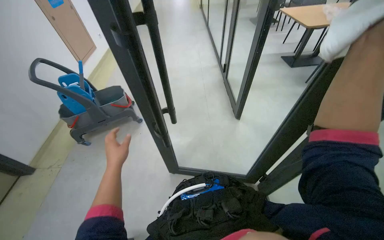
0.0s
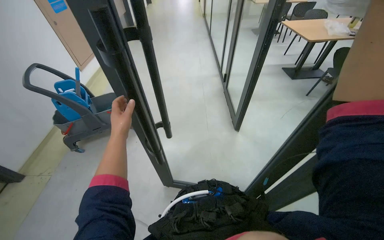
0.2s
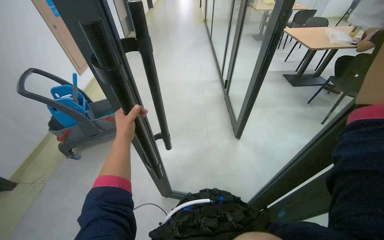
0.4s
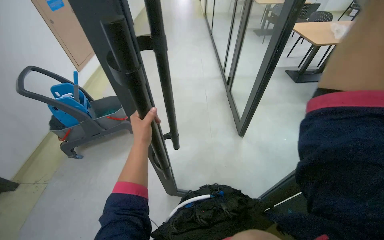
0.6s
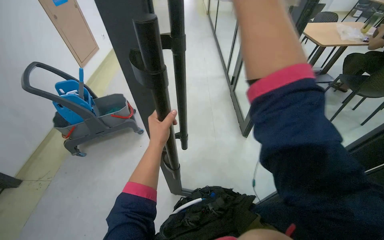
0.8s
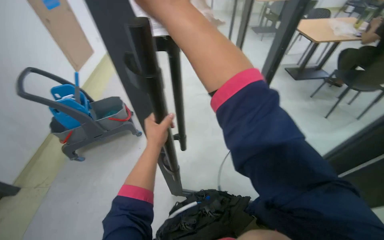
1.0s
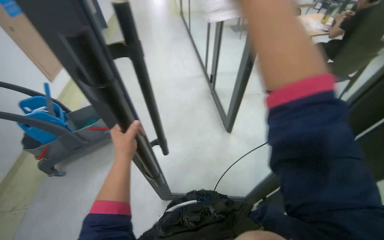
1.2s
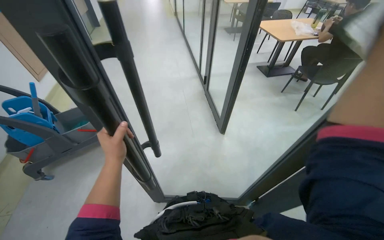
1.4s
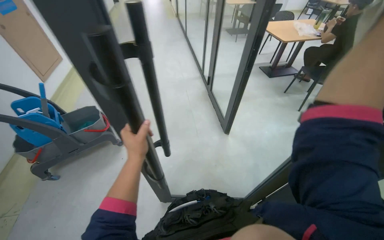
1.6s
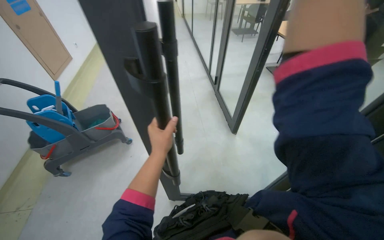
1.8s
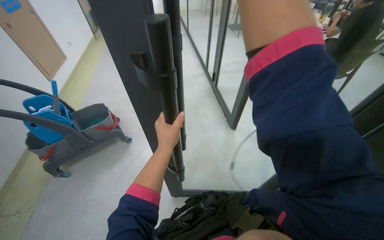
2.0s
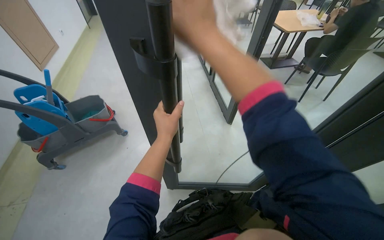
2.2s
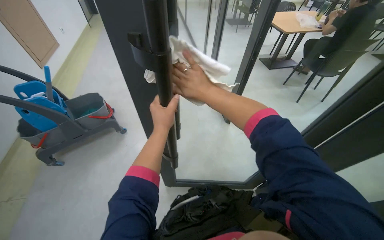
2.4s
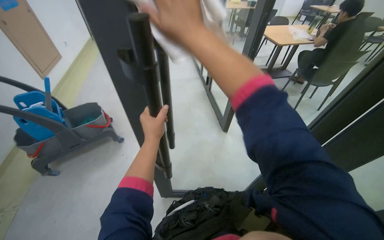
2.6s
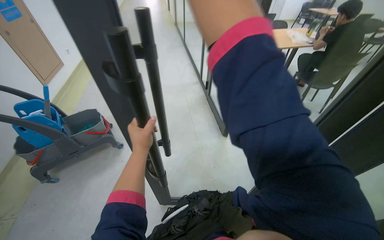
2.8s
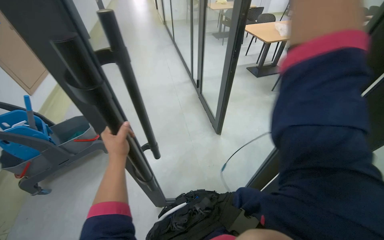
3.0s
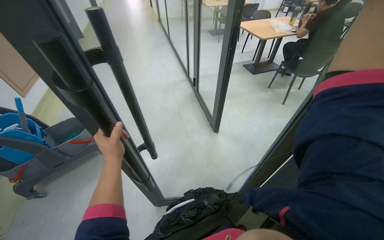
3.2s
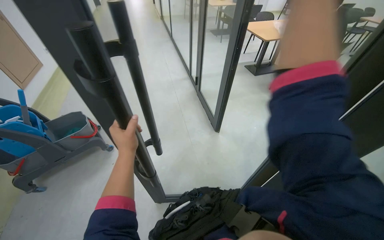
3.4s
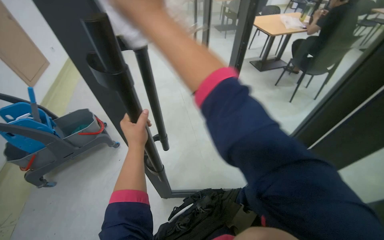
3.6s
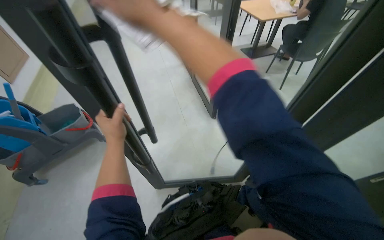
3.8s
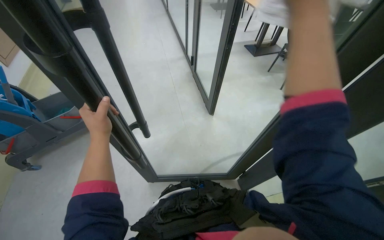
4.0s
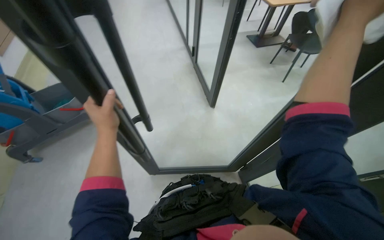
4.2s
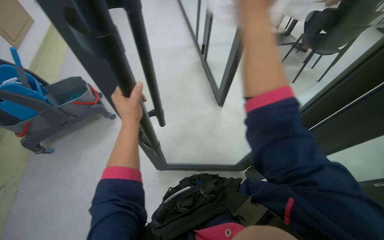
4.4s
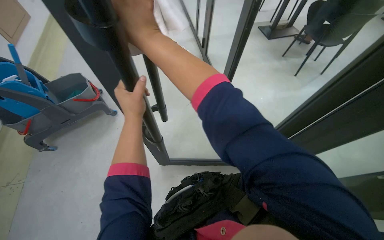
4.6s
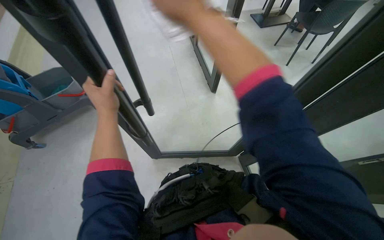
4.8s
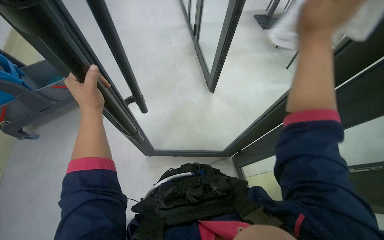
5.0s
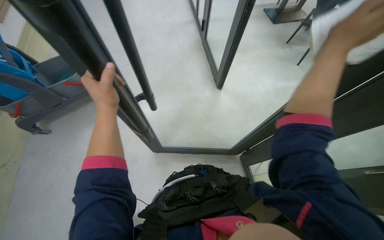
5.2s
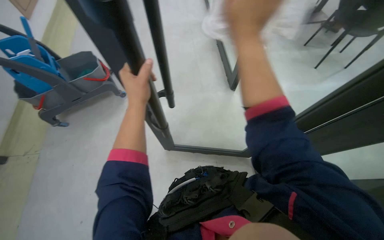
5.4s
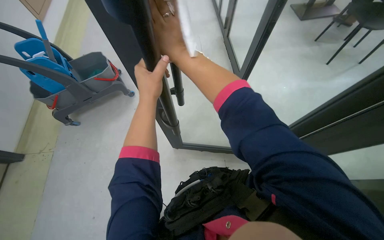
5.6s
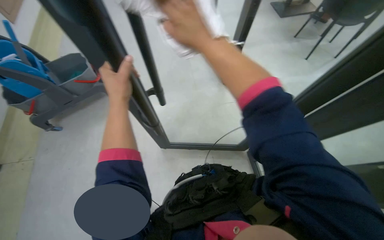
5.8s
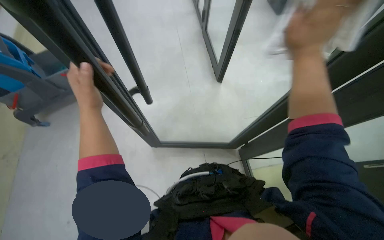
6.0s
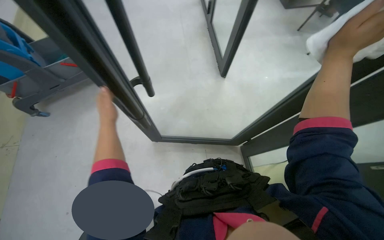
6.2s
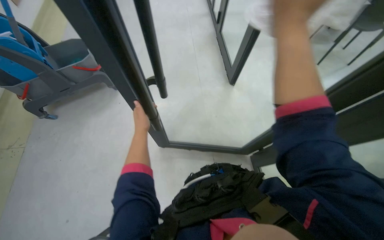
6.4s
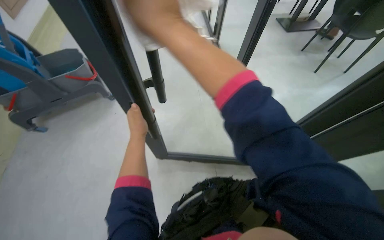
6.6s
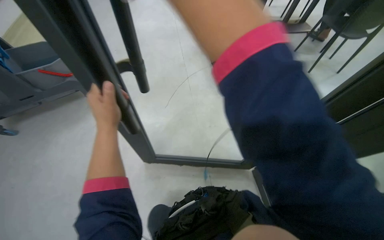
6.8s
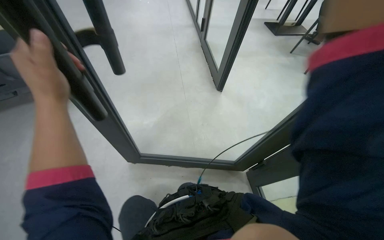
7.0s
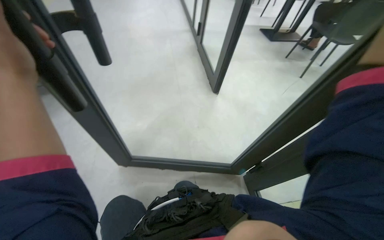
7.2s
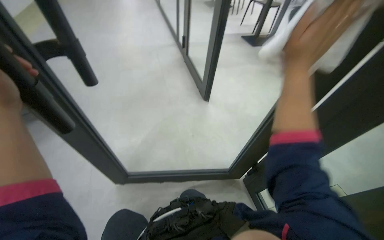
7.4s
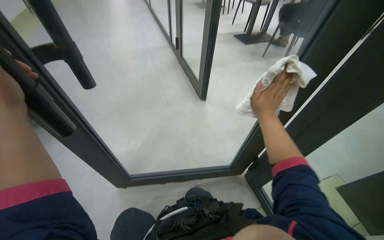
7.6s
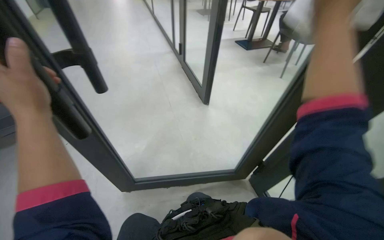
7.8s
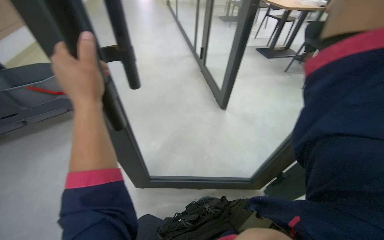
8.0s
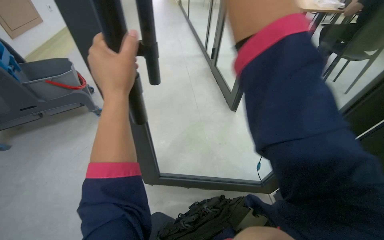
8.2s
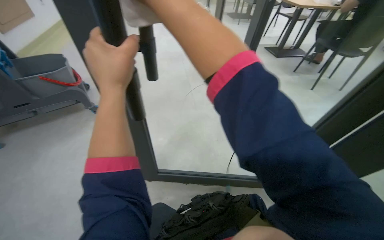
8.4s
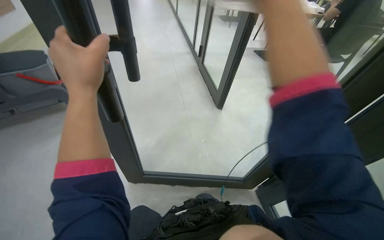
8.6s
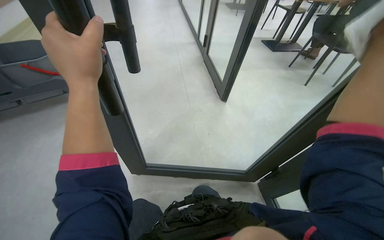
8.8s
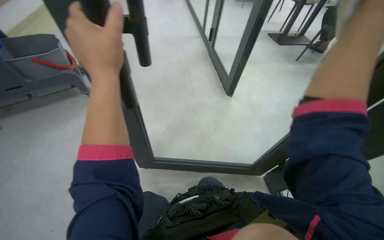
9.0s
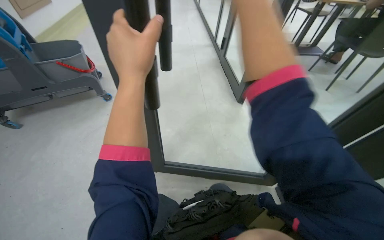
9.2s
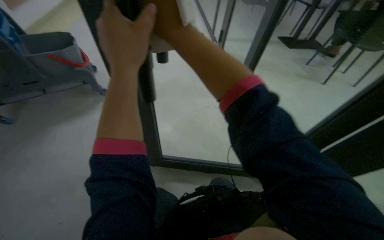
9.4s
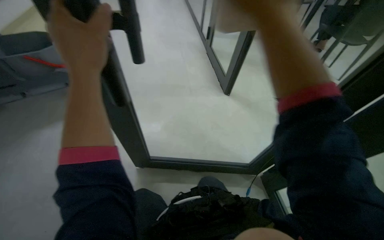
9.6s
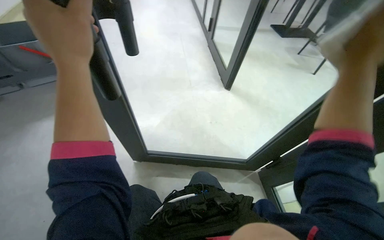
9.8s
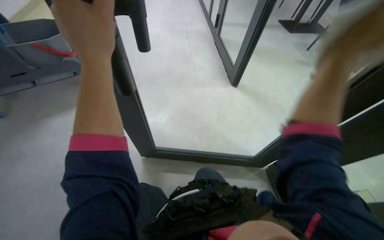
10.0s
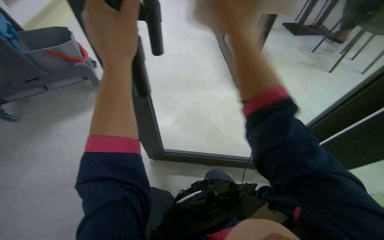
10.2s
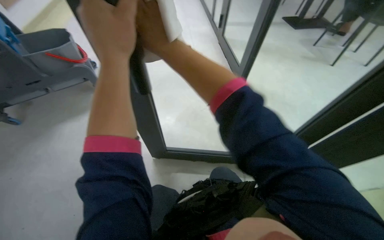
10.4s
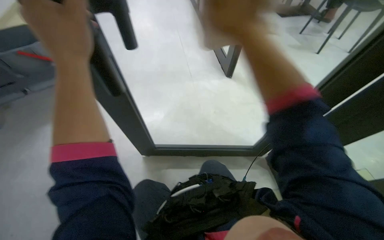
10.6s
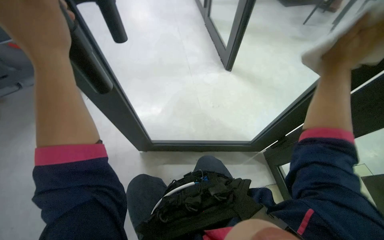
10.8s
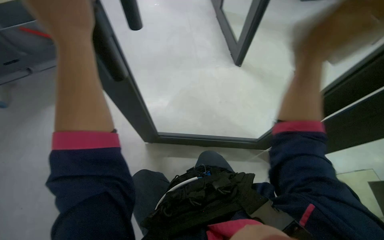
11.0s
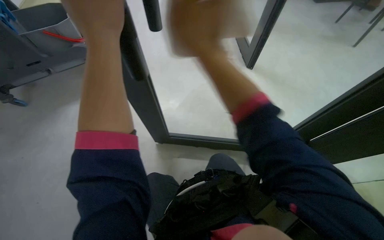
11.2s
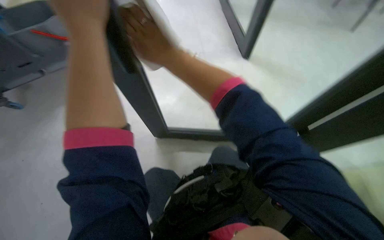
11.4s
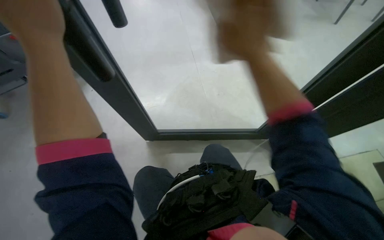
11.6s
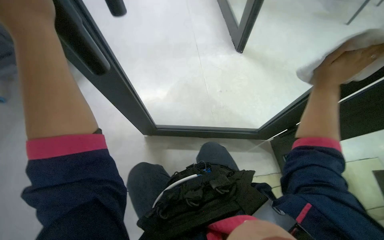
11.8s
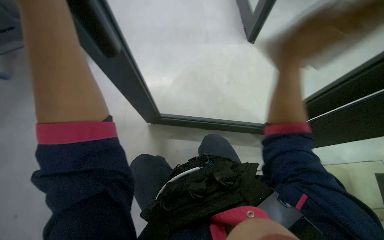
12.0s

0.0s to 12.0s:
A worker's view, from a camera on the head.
Job: wiping surfaces.
The whole recording: Wiping glass partition. The worker sprays and wipes the glass partition with a cloth.
10.4s to 12.0s: The camera pitches downward, by roughly 15 degrees.

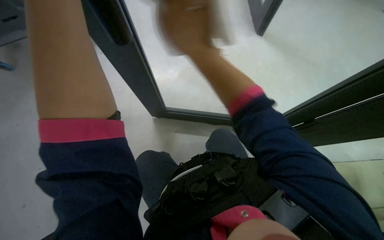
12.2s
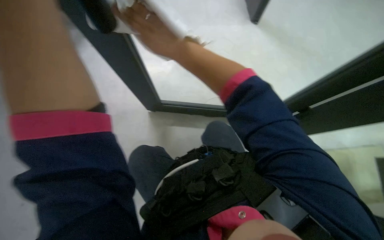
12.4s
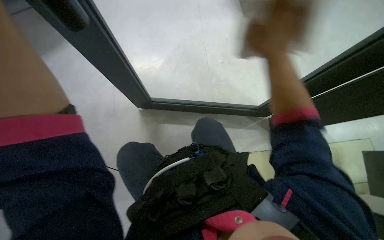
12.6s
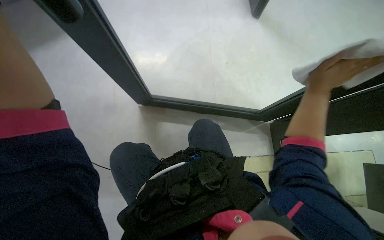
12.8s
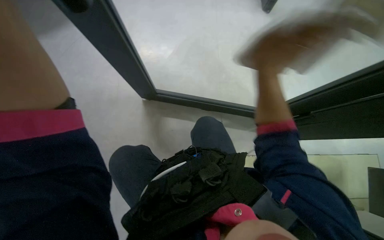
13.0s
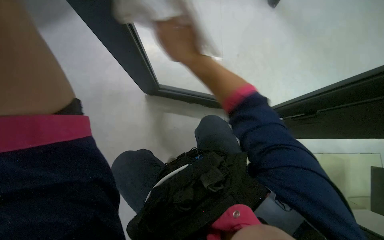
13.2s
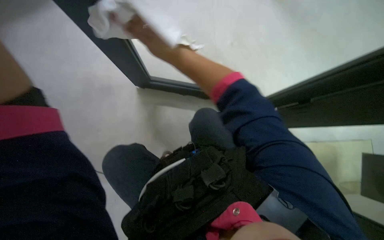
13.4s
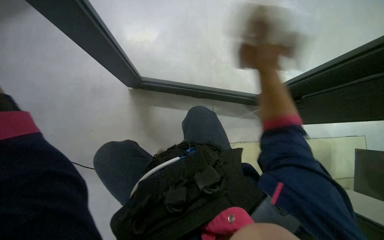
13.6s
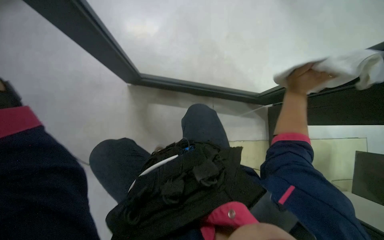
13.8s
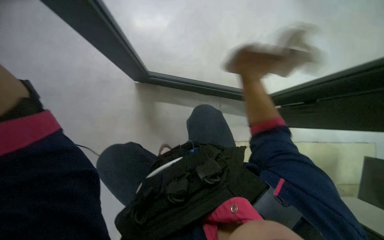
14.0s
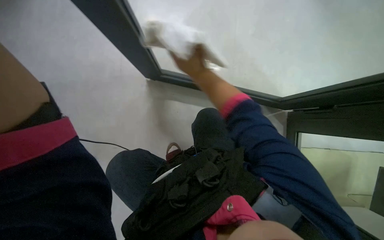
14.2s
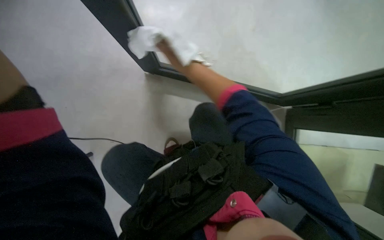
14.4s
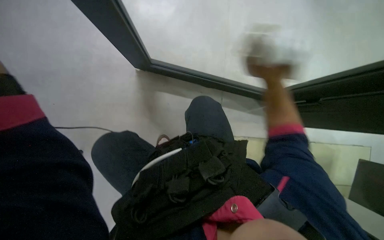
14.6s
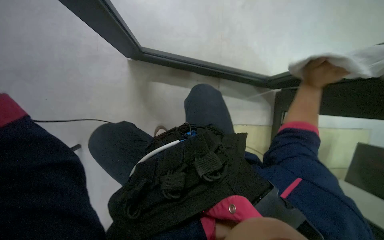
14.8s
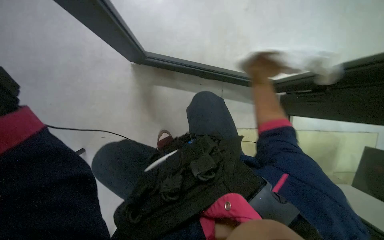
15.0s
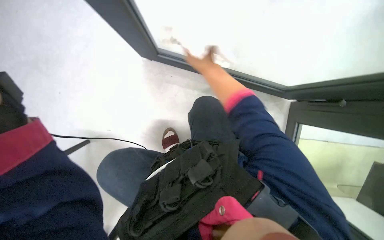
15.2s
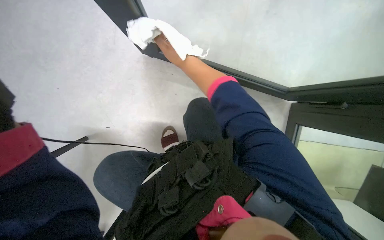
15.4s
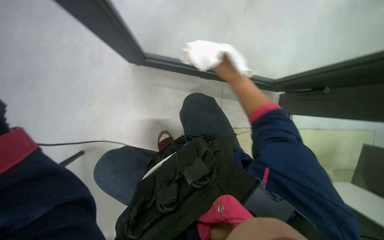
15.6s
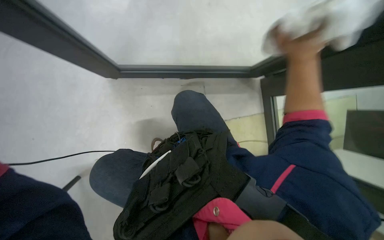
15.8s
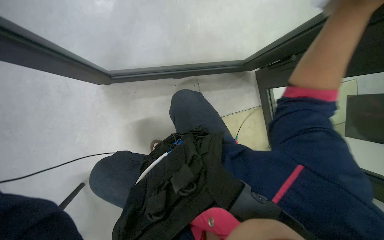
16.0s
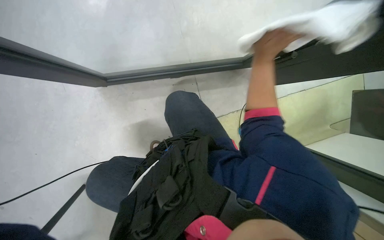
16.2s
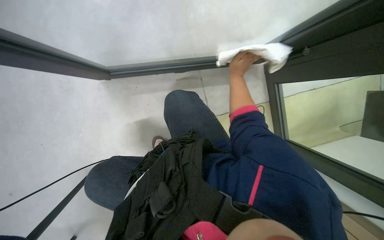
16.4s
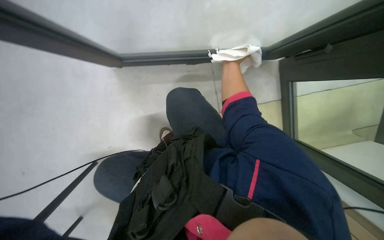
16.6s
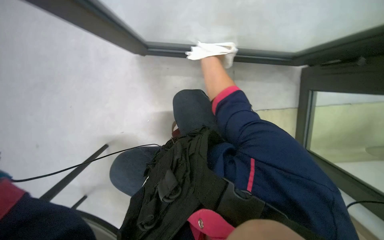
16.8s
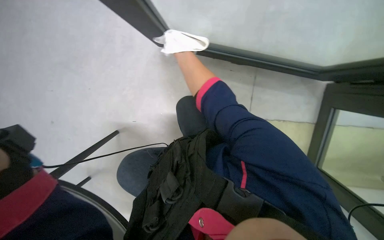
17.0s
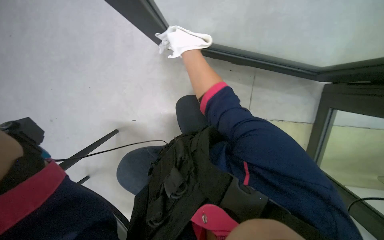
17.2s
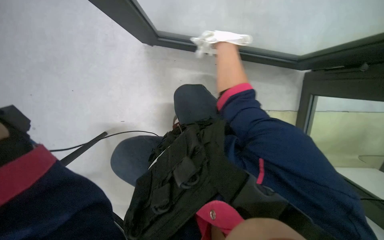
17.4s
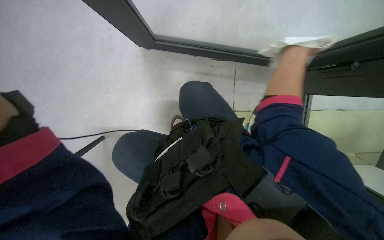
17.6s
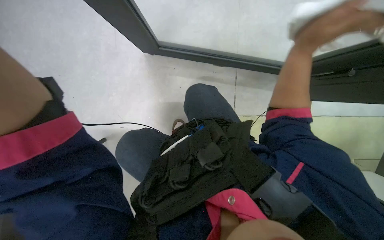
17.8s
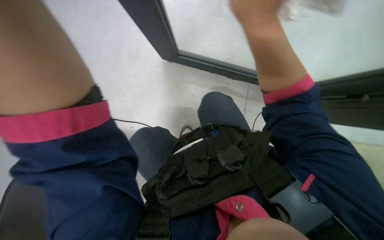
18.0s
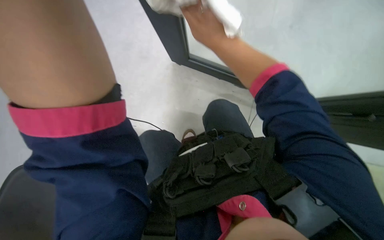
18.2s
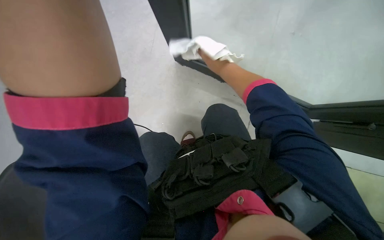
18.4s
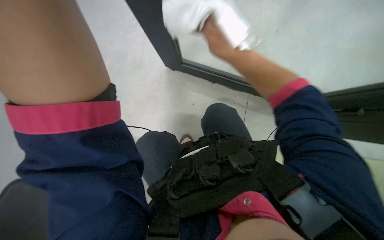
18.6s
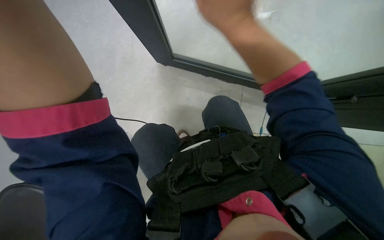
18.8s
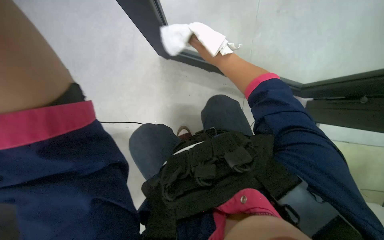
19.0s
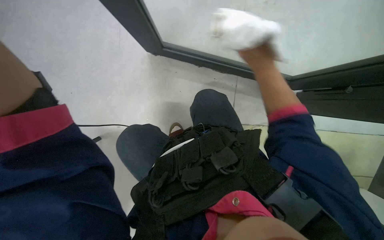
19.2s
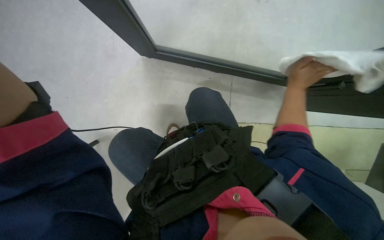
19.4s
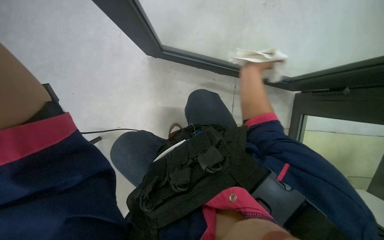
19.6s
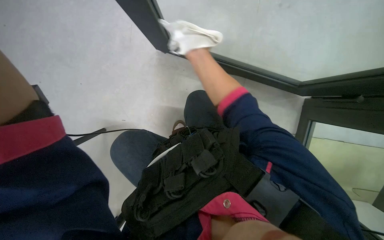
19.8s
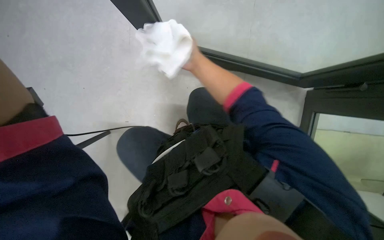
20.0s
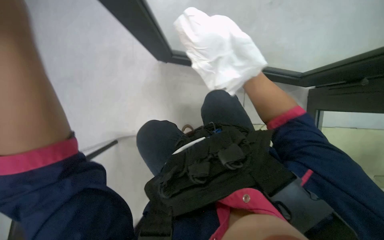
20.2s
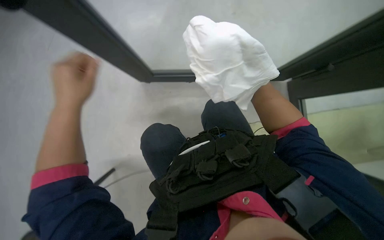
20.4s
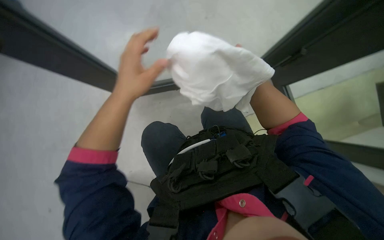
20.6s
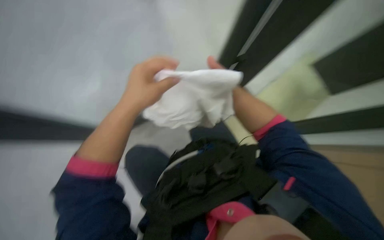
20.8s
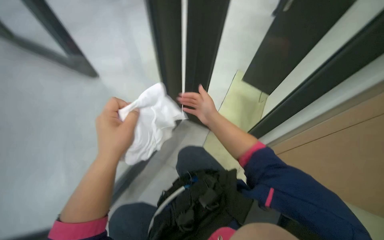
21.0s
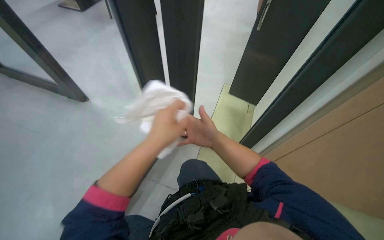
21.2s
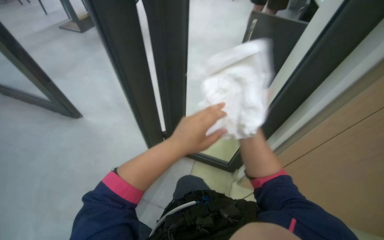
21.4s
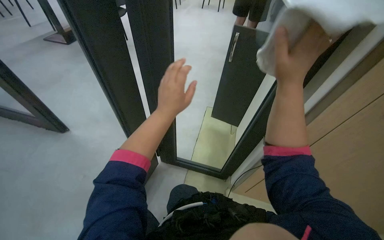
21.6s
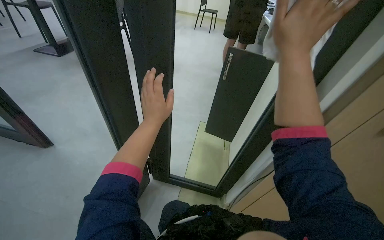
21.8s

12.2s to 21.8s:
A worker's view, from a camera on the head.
Job: wiping surfaces.
The whole recording: Wiping glass partition. The worker sprays and wipes the glass partition with a cloth.
17.0s to 18.6s: The view tilts roughly 15 degrees upward.
20.2s to 21.8s: The head turns to the right by approximately 35 degrees. The view tips upward by some 45 degrees.
